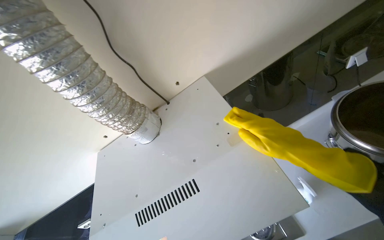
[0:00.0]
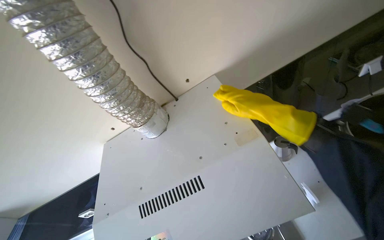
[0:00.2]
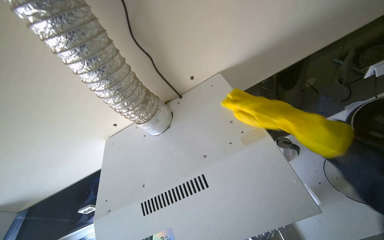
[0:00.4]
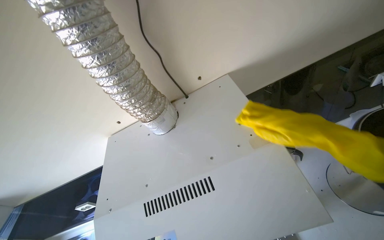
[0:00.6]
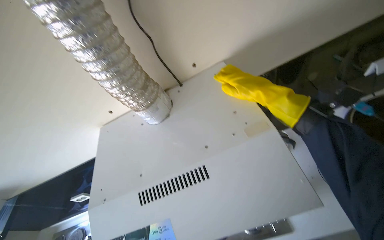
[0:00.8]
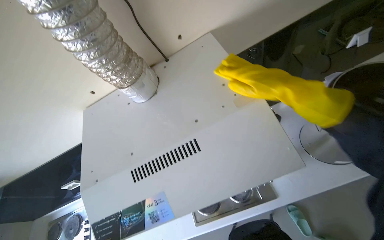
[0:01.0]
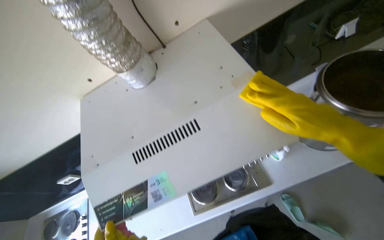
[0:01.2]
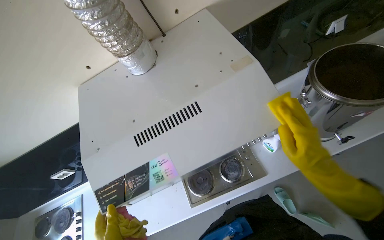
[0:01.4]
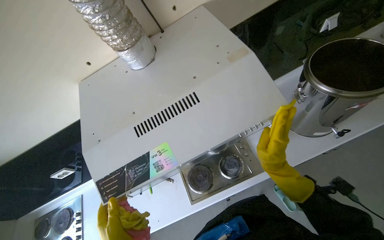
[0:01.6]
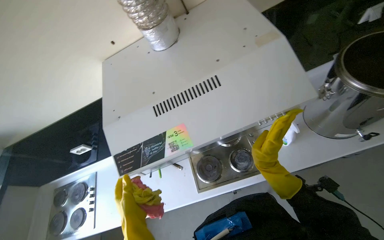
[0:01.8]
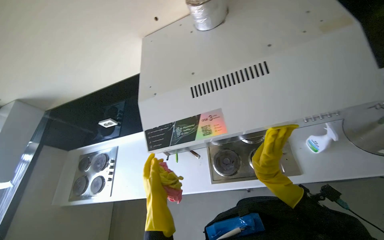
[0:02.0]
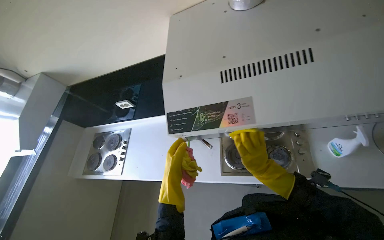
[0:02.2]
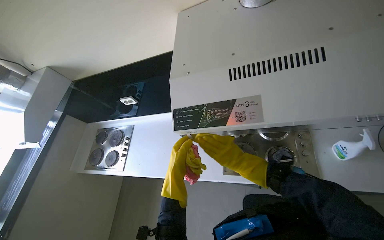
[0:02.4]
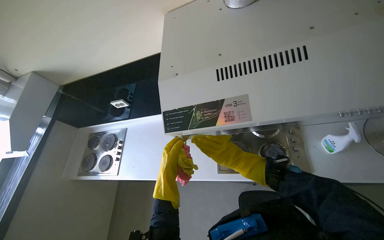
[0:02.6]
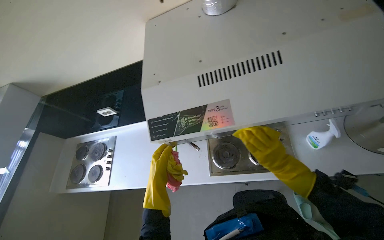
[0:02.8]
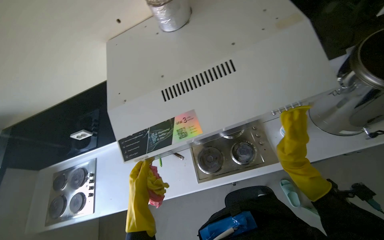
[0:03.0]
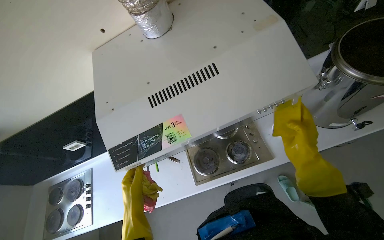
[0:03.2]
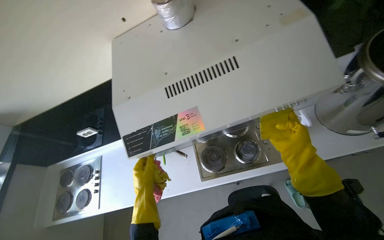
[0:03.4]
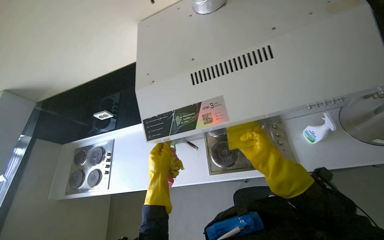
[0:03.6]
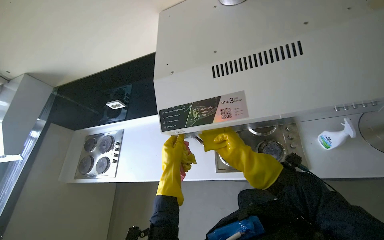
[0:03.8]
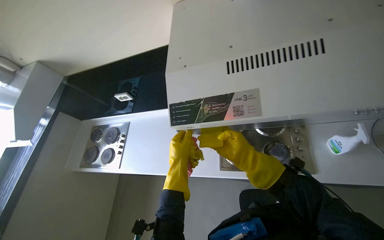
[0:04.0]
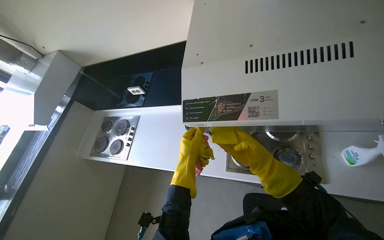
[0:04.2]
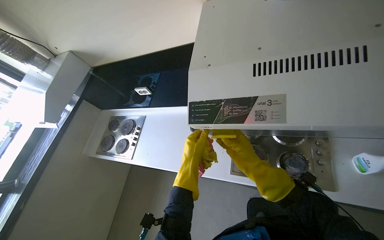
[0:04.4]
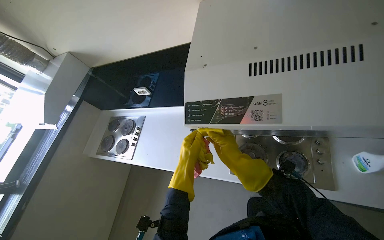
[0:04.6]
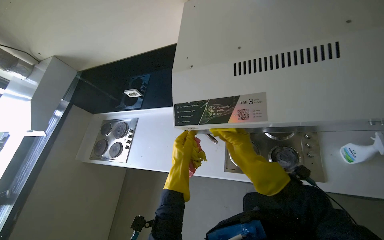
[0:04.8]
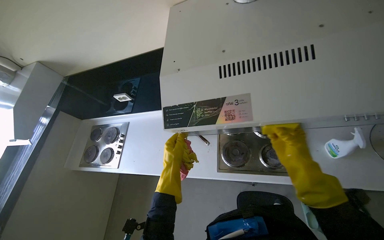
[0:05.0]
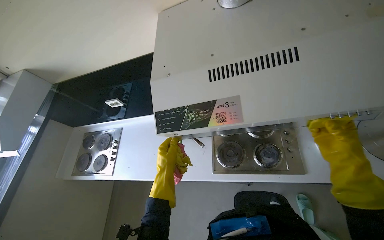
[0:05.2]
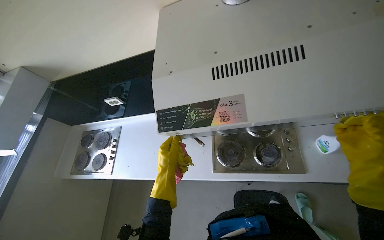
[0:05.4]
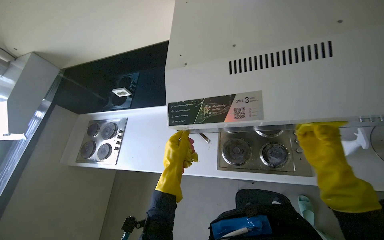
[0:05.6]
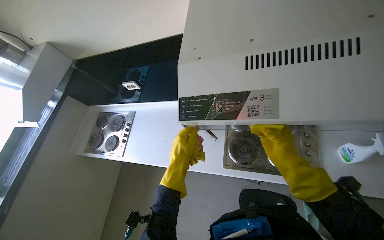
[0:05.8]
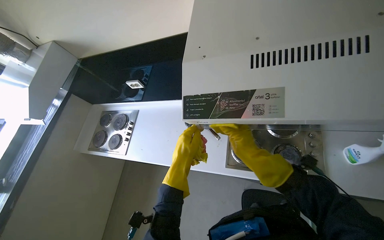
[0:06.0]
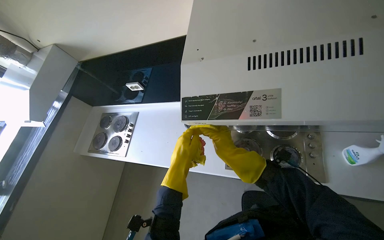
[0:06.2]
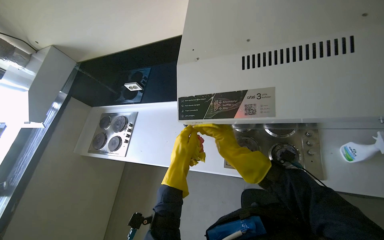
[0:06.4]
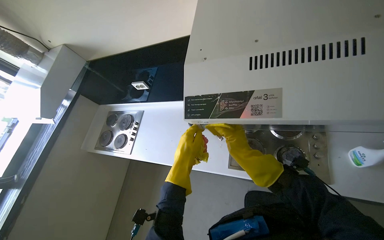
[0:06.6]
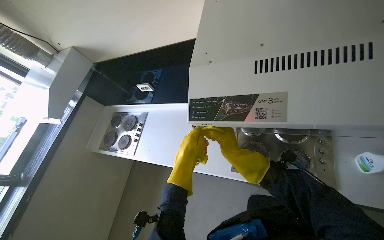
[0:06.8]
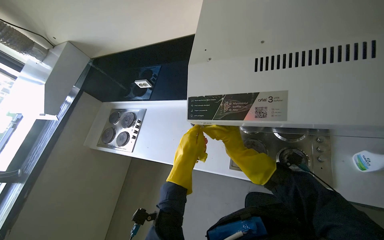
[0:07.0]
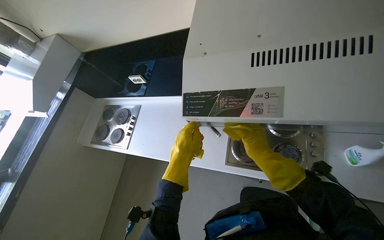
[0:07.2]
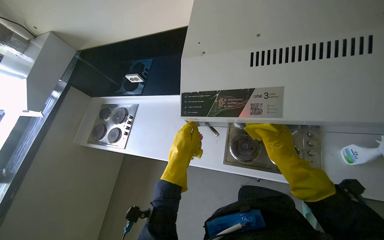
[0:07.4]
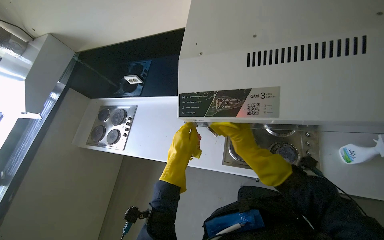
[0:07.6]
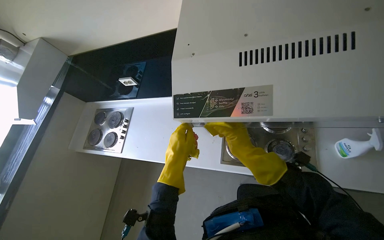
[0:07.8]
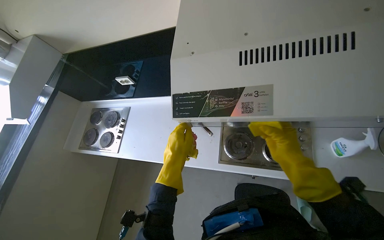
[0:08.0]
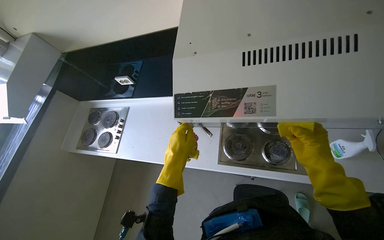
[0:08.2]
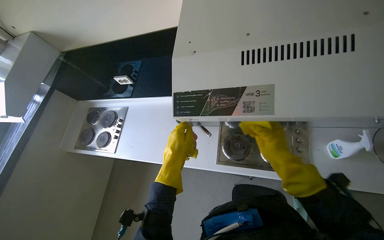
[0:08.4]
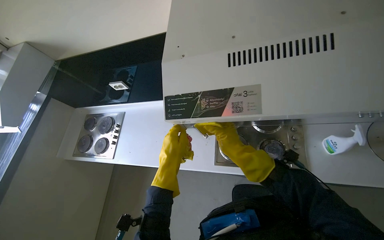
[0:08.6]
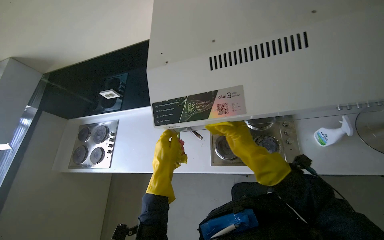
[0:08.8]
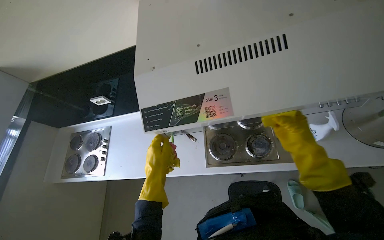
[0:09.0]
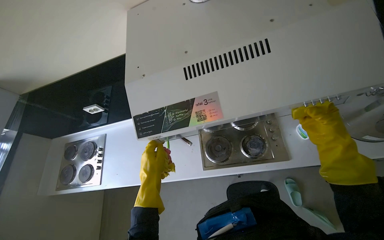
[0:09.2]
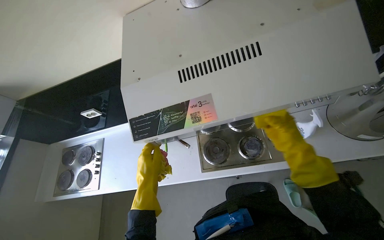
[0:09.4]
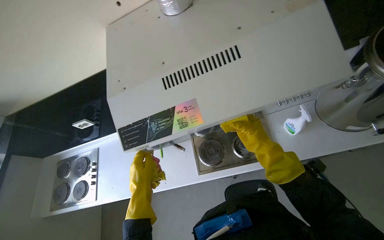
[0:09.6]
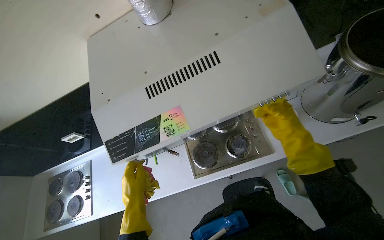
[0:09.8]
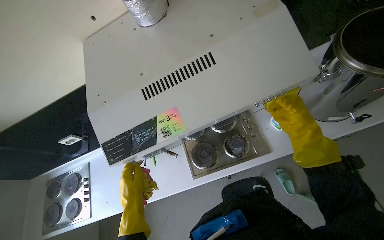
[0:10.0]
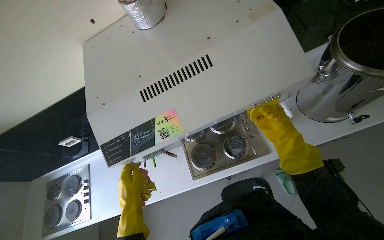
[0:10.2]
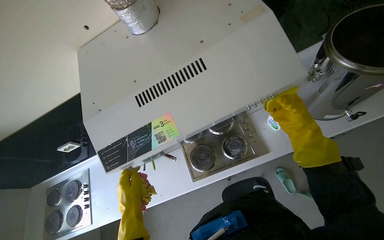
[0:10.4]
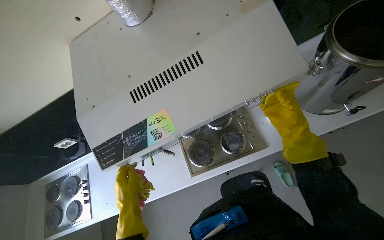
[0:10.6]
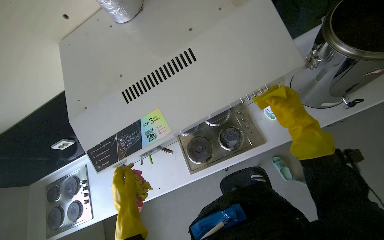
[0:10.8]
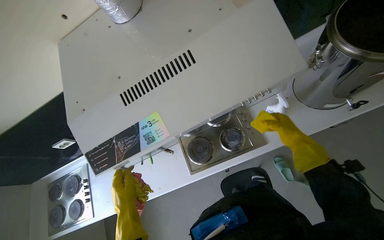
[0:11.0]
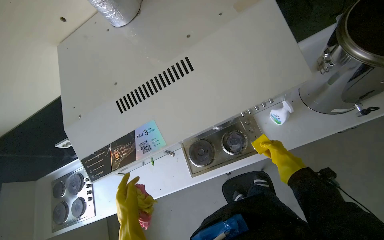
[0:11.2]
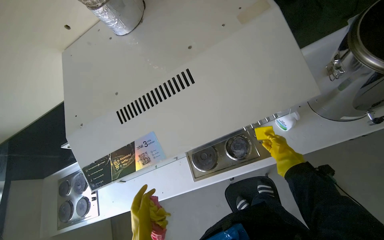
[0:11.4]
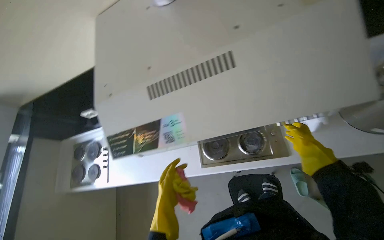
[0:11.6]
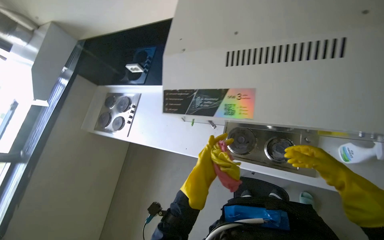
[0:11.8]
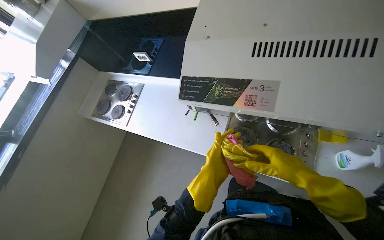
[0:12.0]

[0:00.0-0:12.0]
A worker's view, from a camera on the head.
Job: cleaning kitchen.
The whole recording: Cleaning kitchen range hood. Sprays cleaning solution and wipes the kitchen range hood.
0:00.0 to 0:01.6: The right hand moves some 15 cm up the picture and comes back.
0:03.0 to 0:04.4: The wearer's head swings approximately 25 degrees to the left. The right hand travels to the left by approximately 30 cm.
0:04.4 to 0:06.0: The right hand reaches about 30 cm to the right, then returns.
0:06.0 to 0:07.6: The right hand travels to the right and back again, about 10 cm each way.
0:07.6 to 0:09.0: The right hand moves left and right over roughly 15 cm, changing direction 2 times.
0:09.0 to 0:10.4: The right hand goes left and right, some 15 cm each way, reversing 2 times.
0:10.4 to 0:12.0: The head rotates approximately 35 degrees to the left. The wearer looks some 15 degrees further downward.

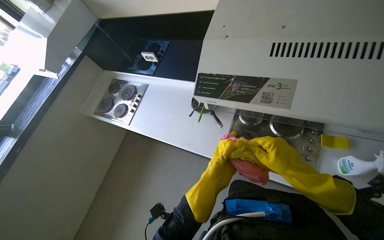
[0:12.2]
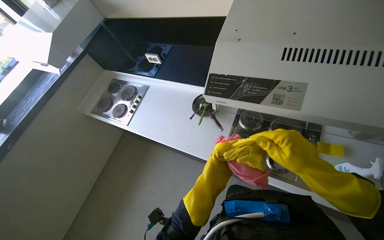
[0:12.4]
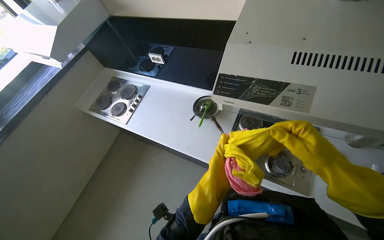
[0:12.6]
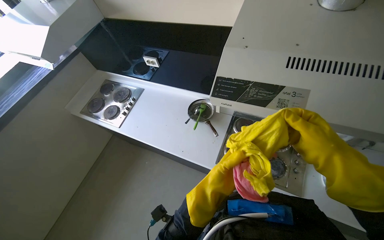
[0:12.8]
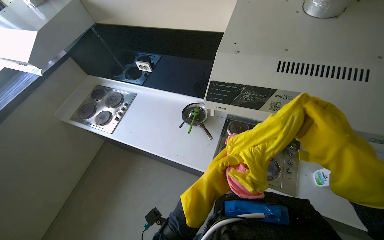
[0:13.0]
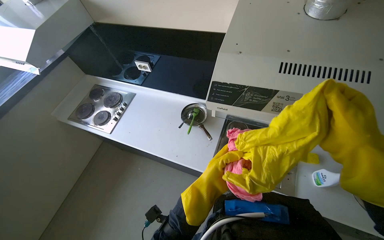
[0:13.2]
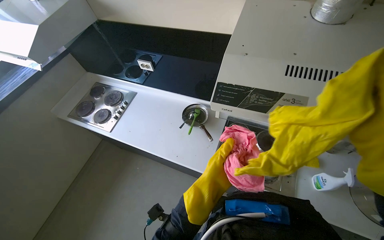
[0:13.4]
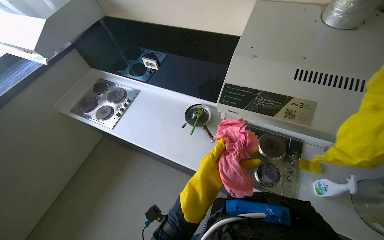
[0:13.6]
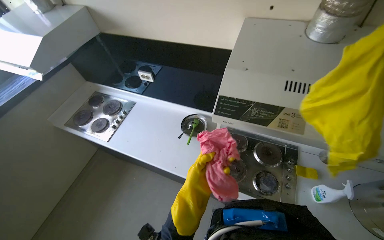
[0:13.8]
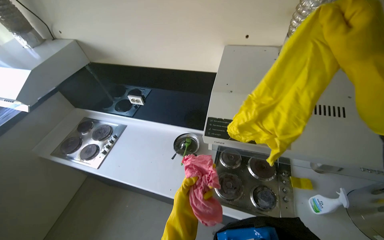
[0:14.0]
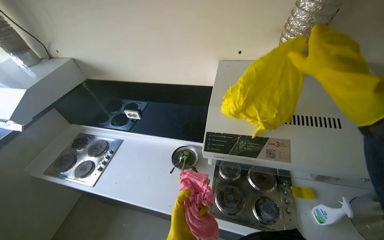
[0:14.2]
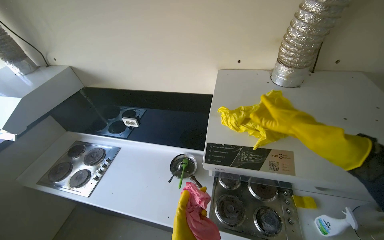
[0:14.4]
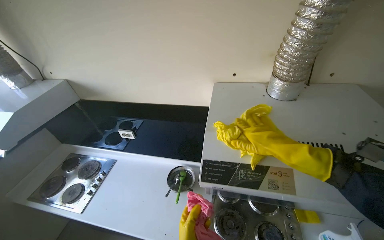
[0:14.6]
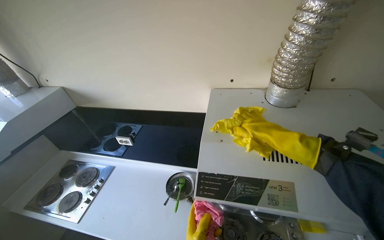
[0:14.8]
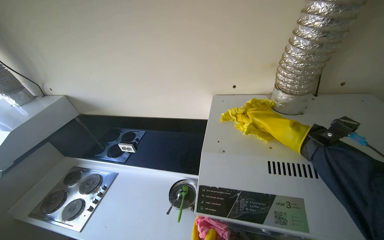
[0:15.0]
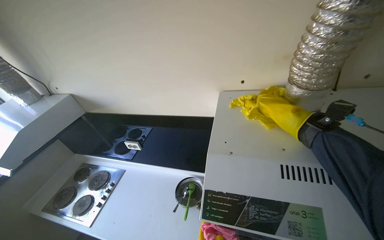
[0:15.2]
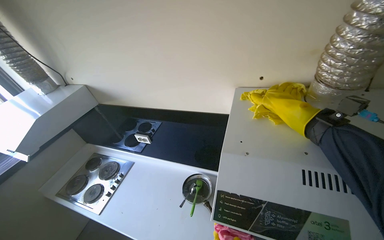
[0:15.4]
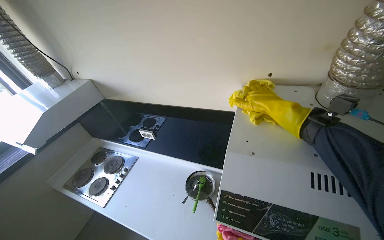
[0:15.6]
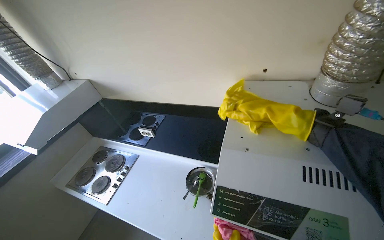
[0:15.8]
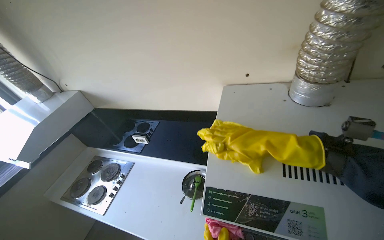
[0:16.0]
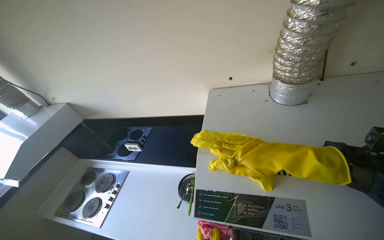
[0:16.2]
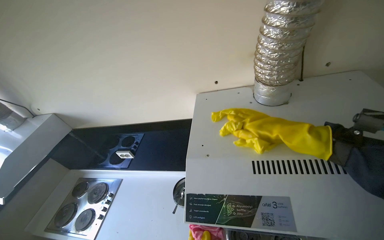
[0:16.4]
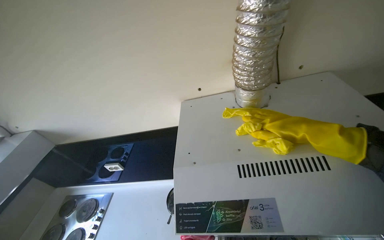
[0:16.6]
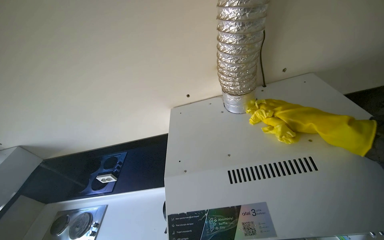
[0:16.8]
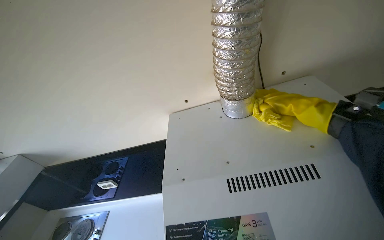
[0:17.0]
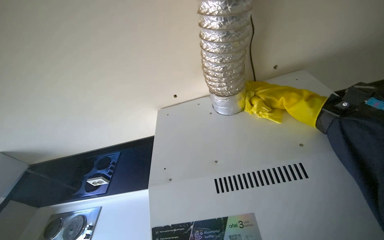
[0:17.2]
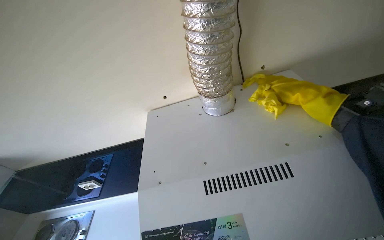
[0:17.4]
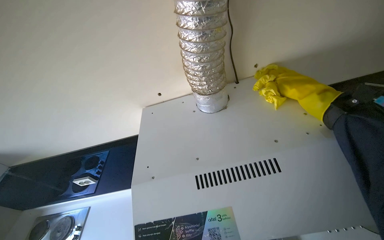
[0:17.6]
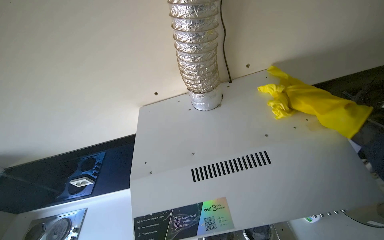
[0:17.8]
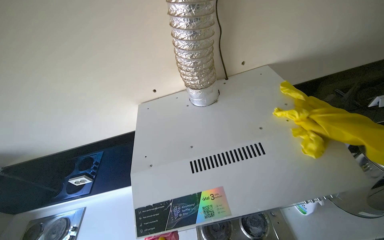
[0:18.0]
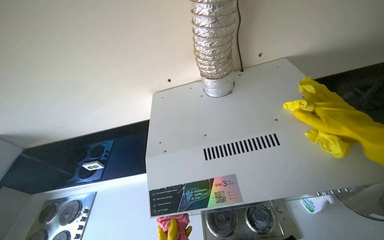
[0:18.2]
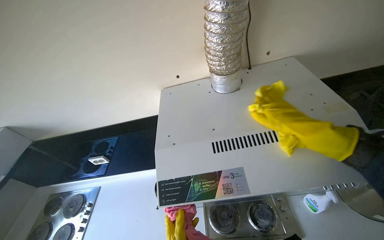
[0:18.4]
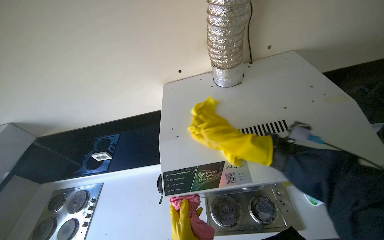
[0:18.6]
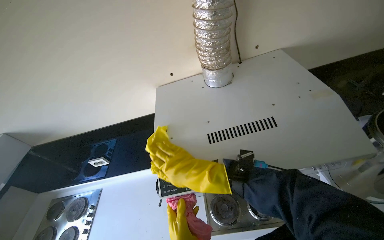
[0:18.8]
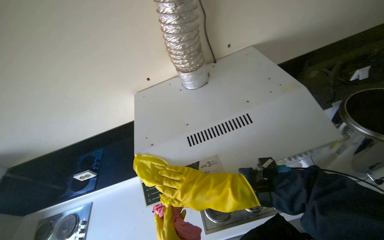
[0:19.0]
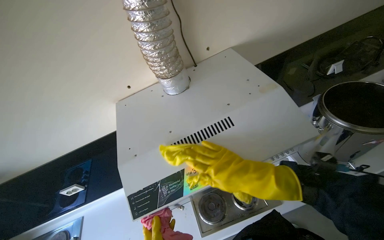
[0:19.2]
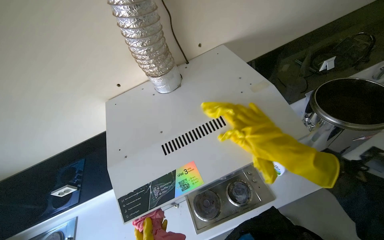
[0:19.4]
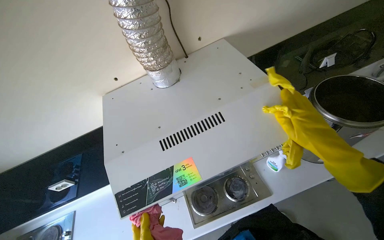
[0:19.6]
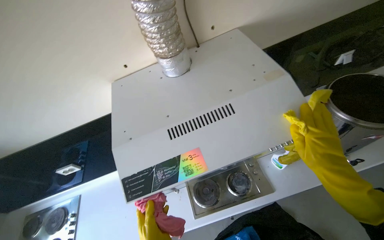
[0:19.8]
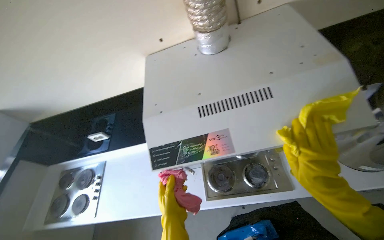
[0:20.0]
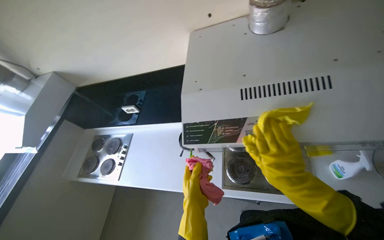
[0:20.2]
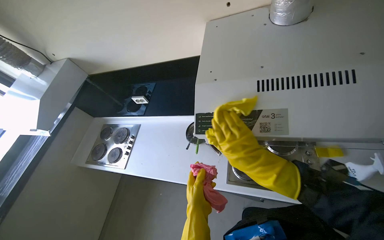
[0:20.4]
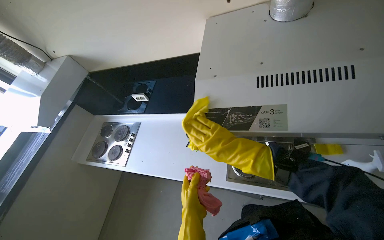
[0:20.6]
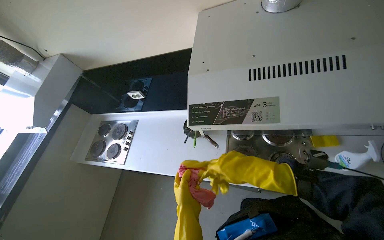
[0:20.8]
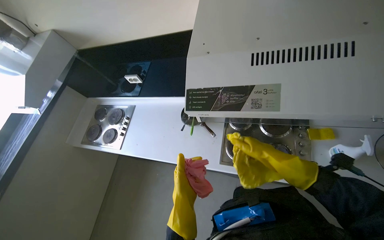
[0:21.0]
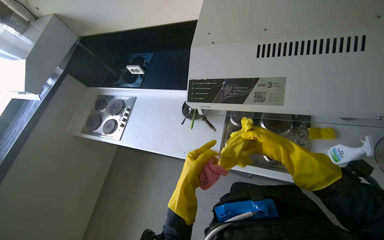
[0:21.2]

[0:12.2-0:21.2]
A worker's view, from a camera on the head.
Job: cleaning kitchen.
The whole recording: Cleaning kitchen range hood. Sprays cleaning solution and wipes the kitchen range hood.
0:12.2 to 0:13.8: The left hand is displaced to the left by approximately 10 cm.
0:13.8 to 0:15.2: The view tips upward by roughly 15 degrees.
0:15.2 to 0:16.6: The right hand moves nearer to the camera, about 15 cm.
0:19.8 to 0:21.2: The wearer looks roughly 30 degrees further to the left. The camera pitches downward, by about 20 degrees.
